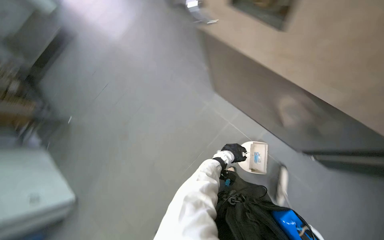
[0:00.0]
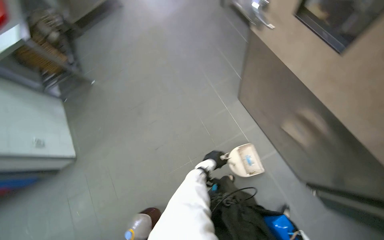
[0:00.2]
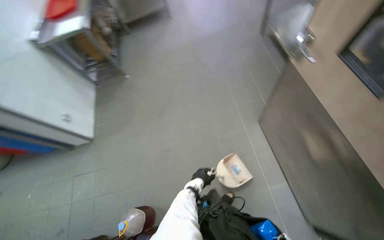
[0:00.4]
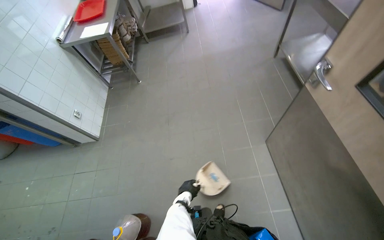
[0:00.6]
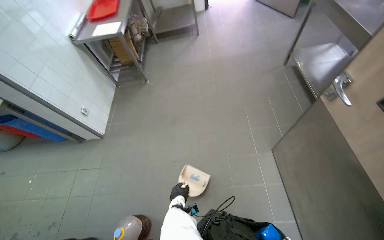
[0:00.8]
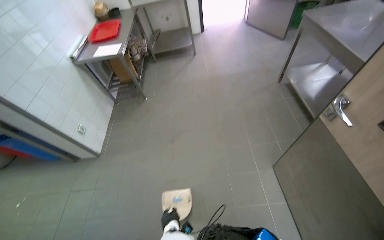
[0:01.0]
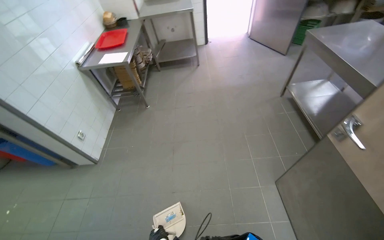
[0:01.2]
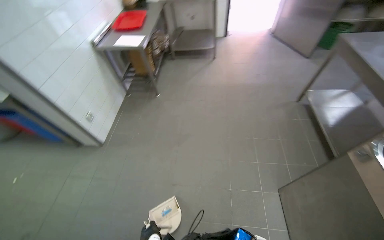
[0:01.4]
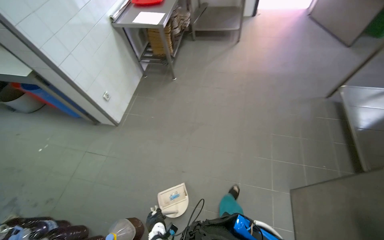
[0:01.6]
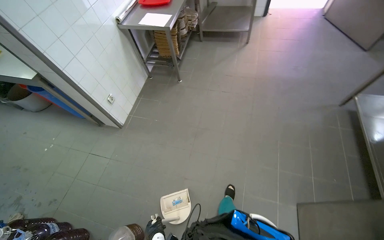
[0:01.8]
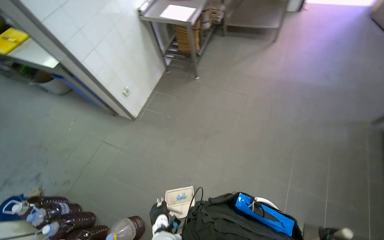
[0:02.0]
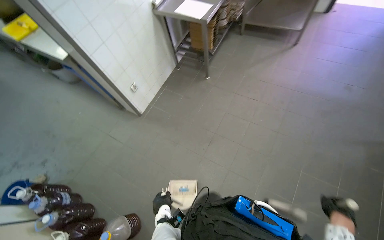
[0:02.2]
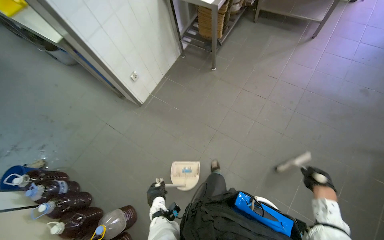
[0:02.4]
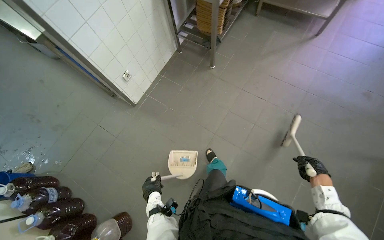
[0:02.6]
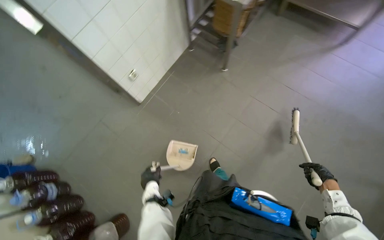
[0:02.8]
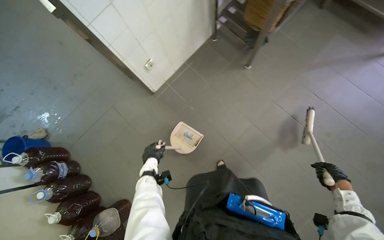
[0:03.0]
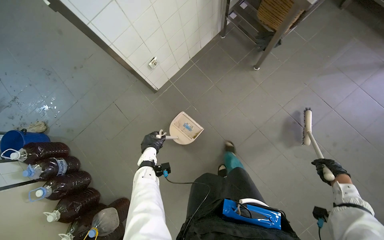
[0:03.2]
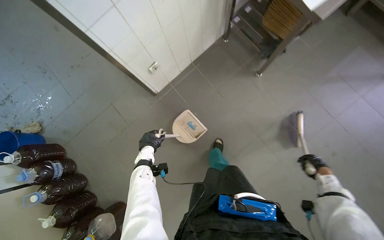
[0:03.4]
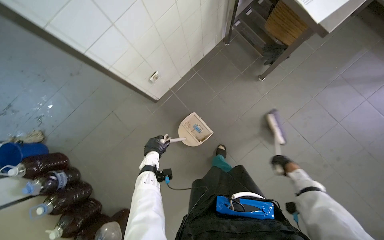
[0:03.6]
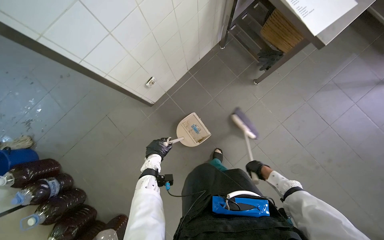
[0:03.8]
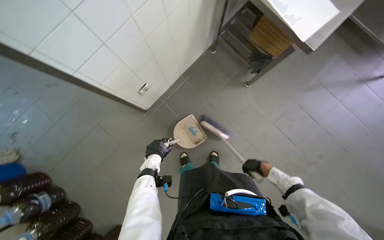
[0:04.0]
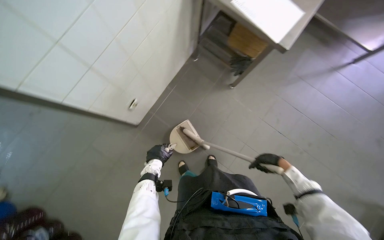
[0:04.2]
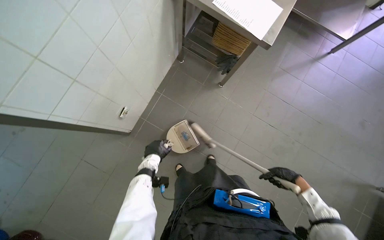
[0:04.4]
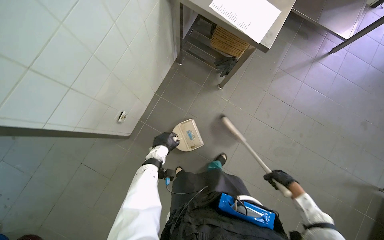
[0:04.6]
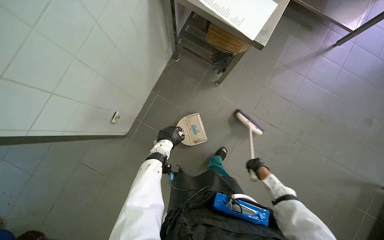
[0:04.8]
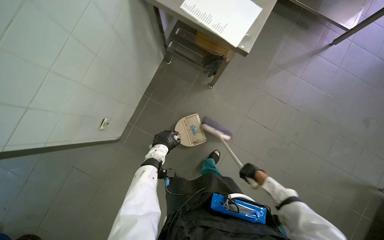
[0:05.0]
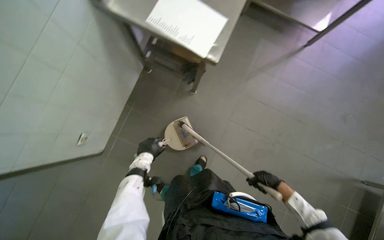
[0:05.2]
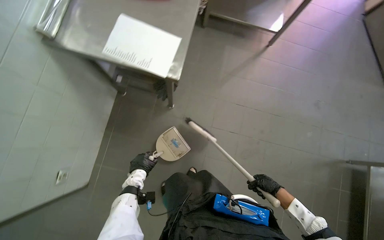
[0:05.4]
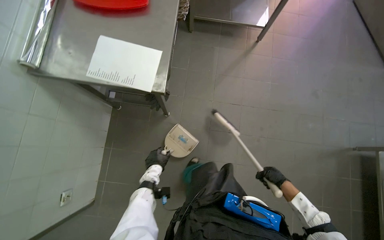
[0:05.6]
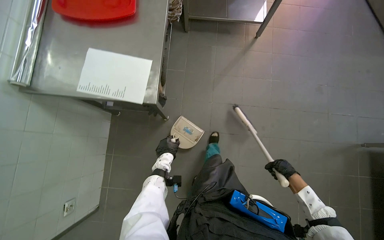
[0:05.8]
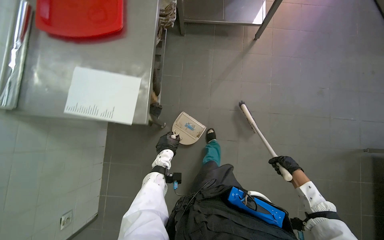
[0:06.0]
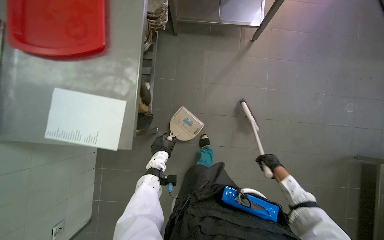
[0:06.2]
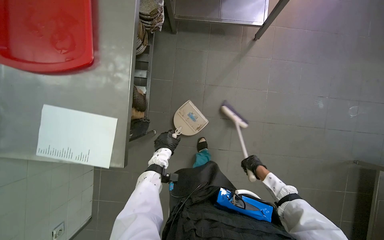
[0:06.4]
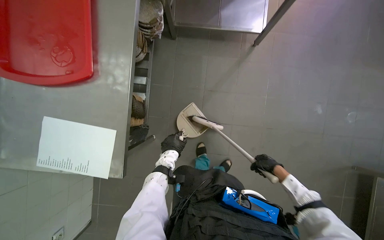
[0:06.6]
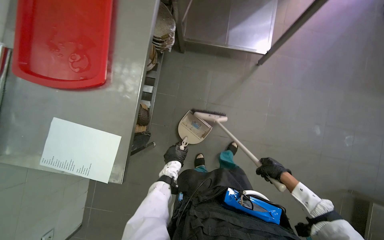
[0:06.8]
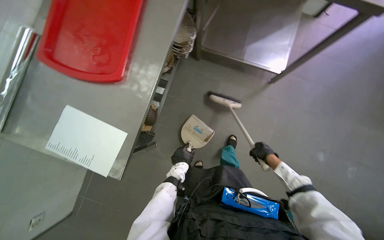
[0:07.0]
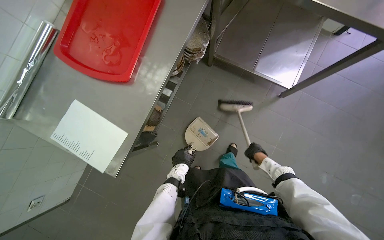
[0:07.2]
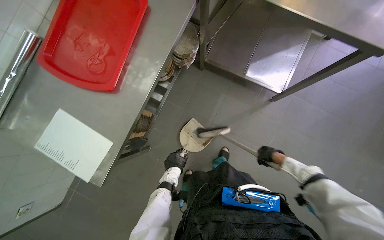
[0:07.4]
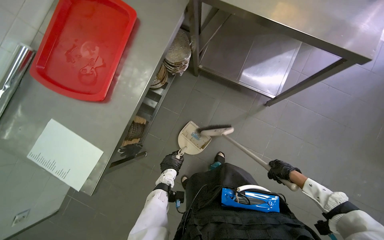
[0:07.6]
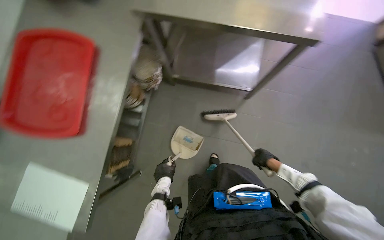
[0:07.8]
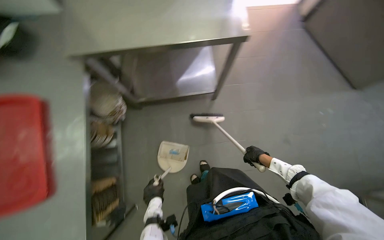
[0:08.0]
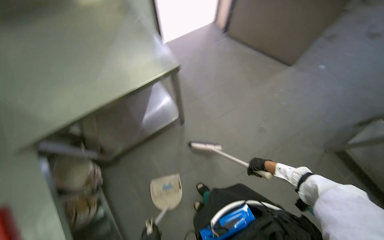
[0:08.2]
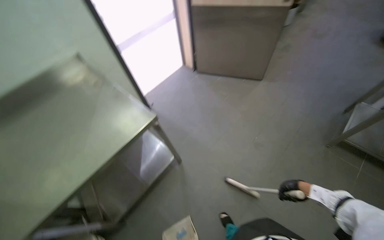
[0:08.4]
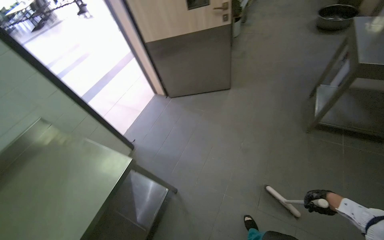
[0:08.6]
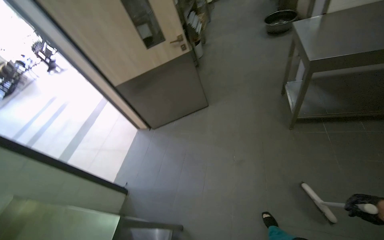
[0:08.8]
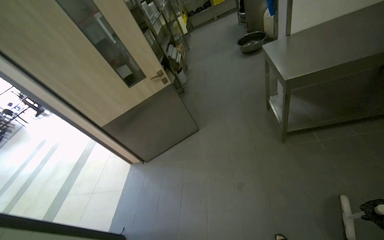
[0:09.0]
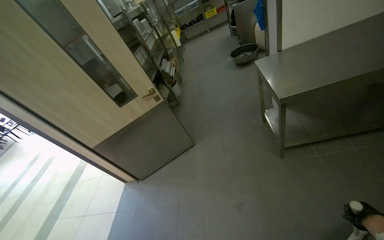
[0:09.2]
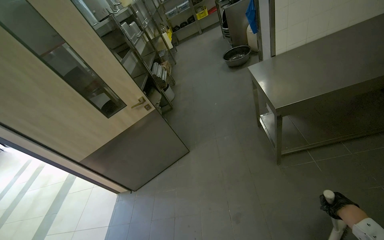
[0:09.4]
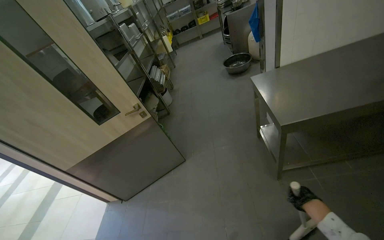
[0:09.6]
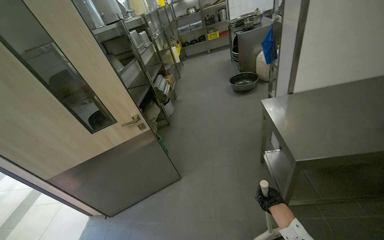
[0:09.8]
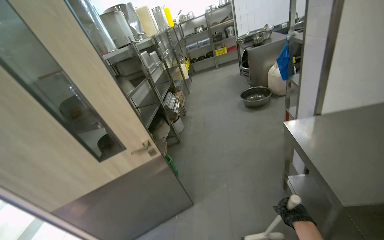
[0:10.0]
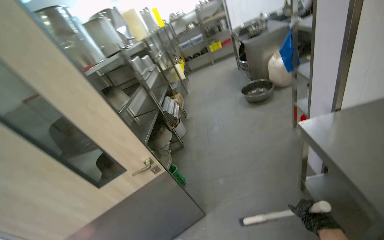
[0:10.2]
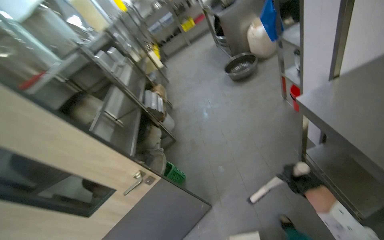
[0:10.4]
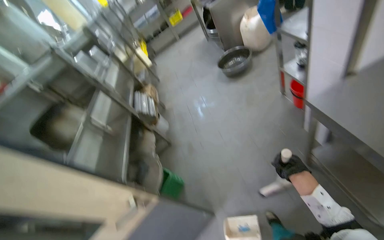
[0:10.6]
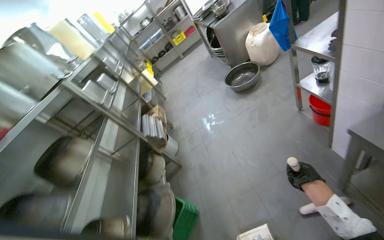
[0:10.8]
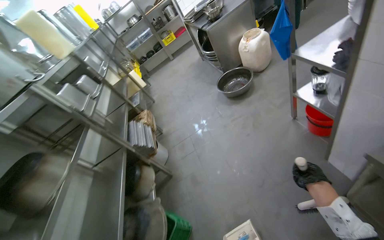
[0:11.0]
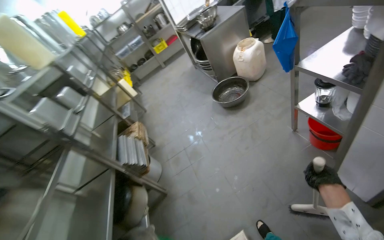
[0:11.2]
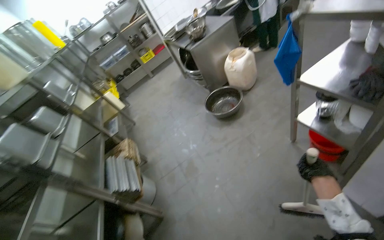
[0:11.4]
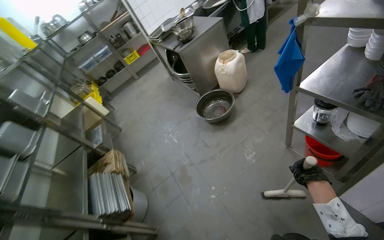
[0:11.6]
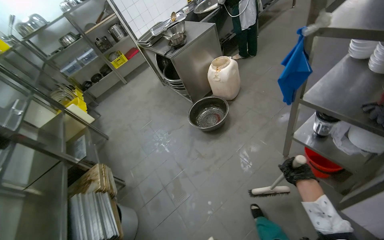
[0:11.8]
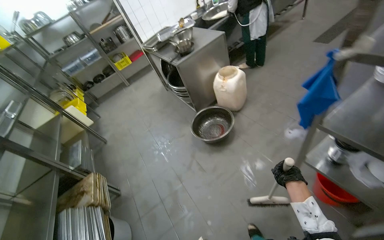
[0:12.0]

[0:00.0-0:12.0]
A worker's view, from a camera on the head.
Job: sweeping floor.
The whole recording: Sweeping kitchen floor. The worker sweeps the kitchen floor with a broom and collects debris with a dustpan.
0:00.0 to 0:01.6: The camera travels approximately 50 cm. The wearer looks approximately 45 degrees further to the left.
0:01.6 to 0:03.0: The wearer moves some 90 cm. The head rotates roughly 35 degrees to the left. The wearer looks approximately 25 degrees further downward.
0:03.0 to 0:04.4: The head travels about 40 cm. The wearer's head swings approximately 20 degrees to the right.
0:07.6 to 0:09.0: The head travels about 50 cm. The head rotates approximately 120 degrees to the right. The camera pitches upward, by approximately 45 degrees.
0:09.0 to 0:10.4: The camera travels some 90 cm.
0:10.4 to 0:12.0: The camera travels some 1 m. The head turns to the right by some 25 degrees.

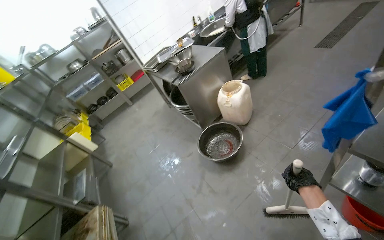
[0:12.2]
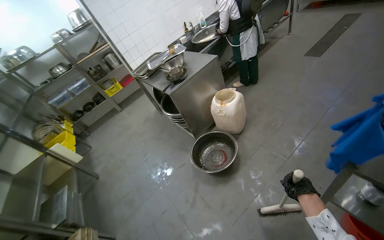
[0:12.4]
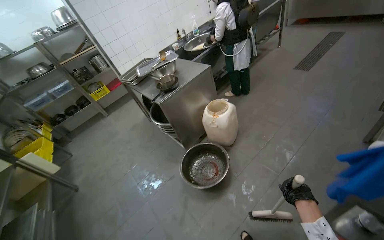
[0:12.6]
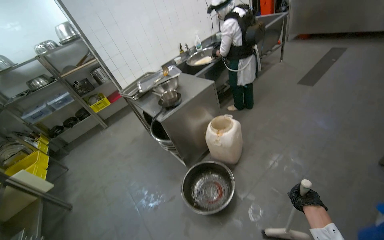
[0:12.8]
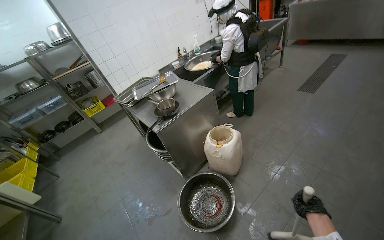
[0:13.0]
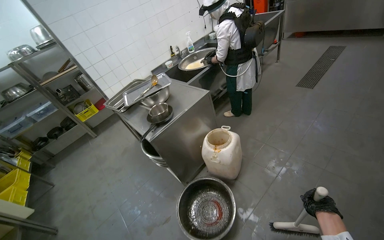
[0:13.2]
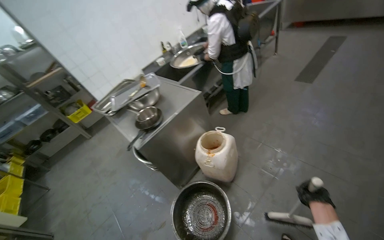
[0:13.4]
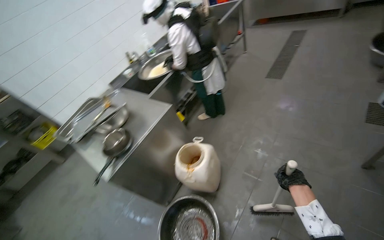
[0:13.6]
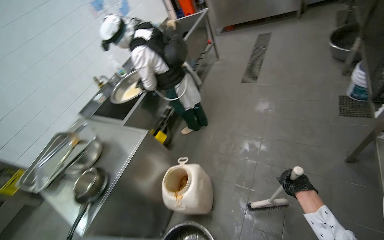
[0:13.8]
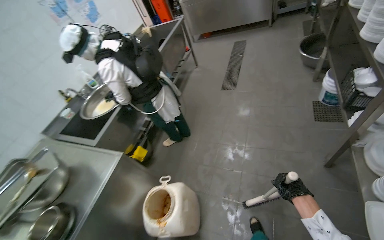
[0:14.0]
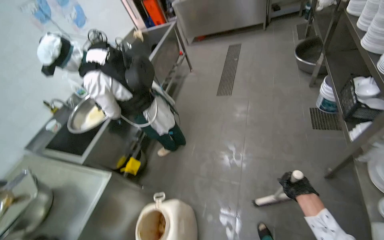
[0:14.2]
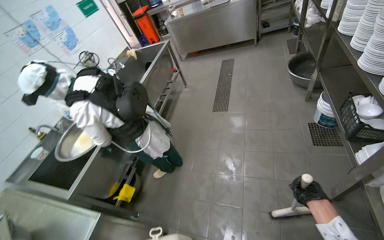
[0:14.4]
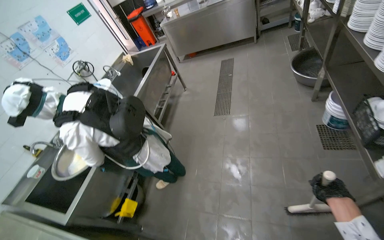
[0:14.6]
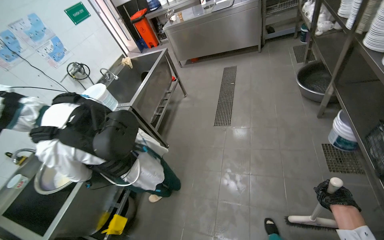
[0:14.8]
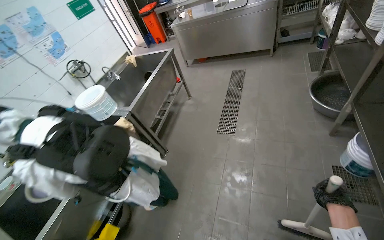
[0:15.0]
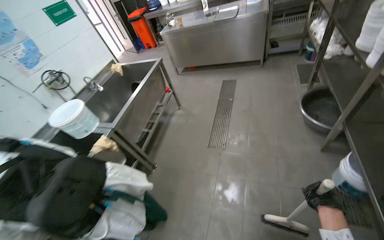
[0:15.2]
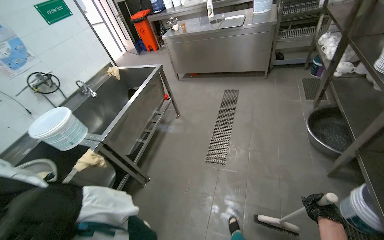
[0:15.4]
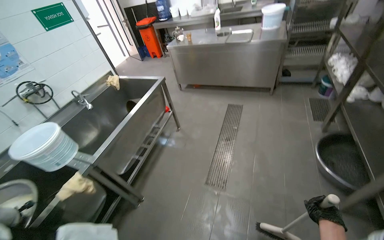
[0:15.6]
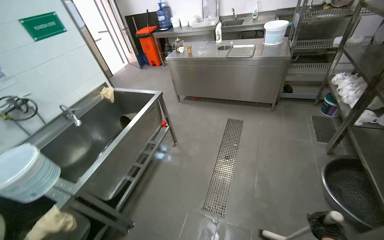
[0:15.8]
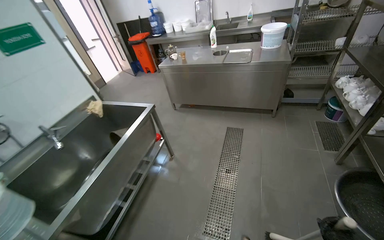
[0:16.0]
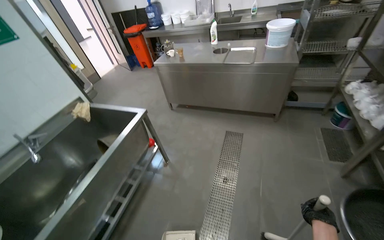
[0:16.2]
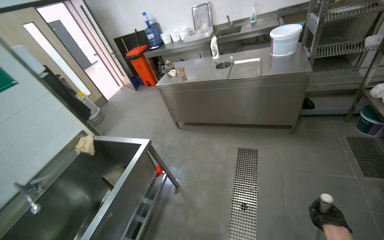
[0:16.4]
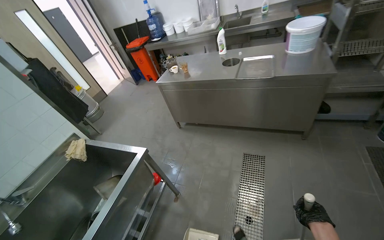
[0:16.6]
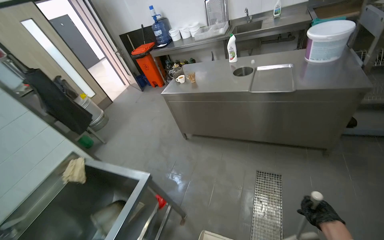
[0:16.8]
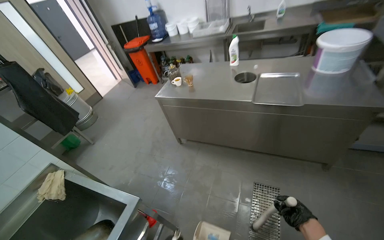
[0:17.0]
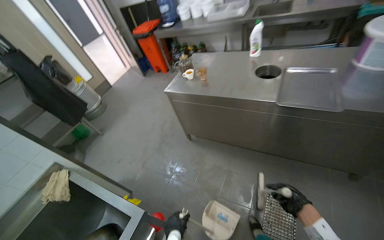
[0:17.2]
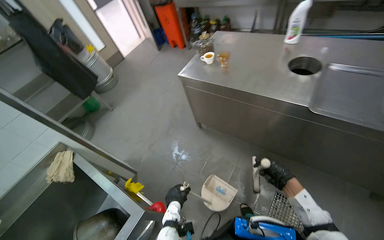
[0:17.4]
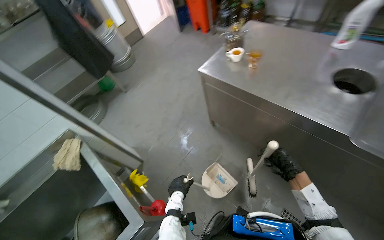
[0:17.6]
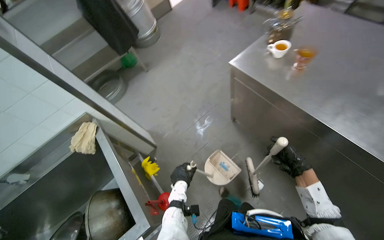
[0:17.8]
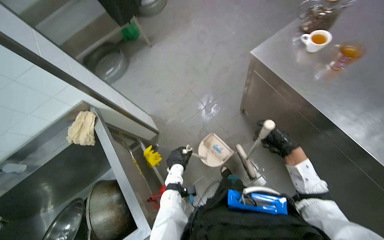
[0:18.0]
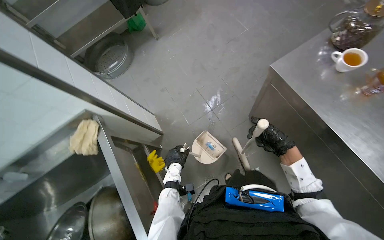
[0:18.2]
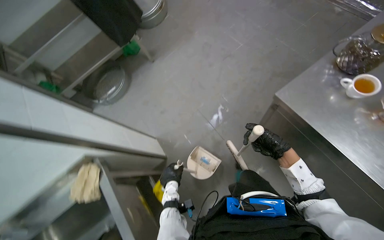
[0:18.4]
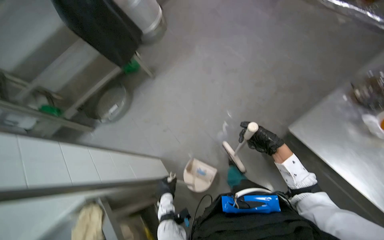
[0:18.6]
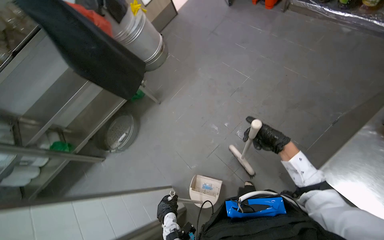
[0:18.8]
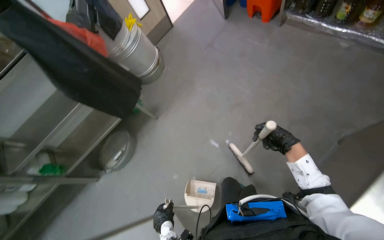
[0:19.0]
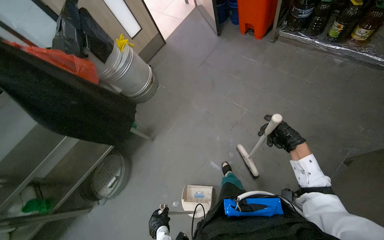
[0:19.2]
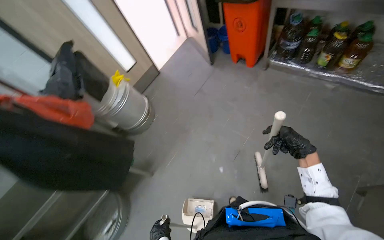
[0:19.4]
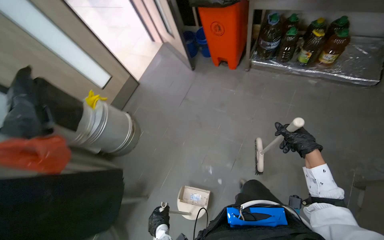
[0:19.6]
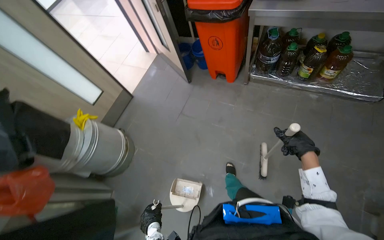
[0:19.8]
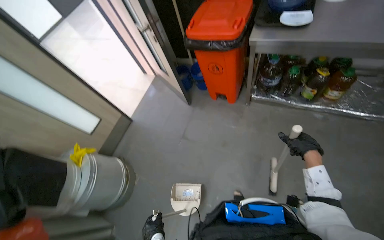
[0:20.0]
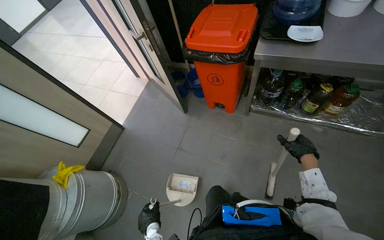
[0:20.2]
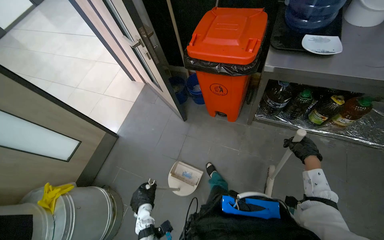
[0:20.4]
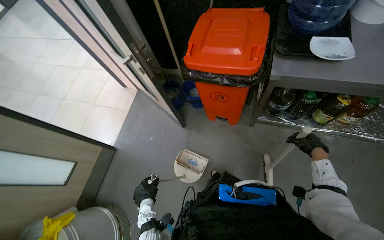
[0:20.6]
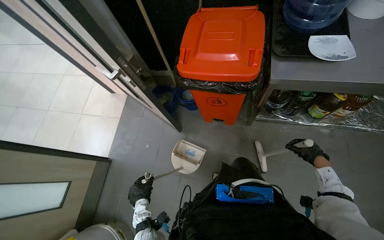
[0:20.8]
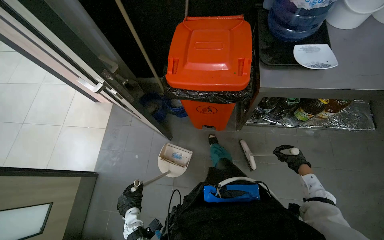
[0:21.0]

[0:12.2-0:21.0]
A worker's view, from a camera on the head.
Job: sweeping floor.
The whole recording: Sweeping kitchen floor. The worker sweeps the kitchen floor with a broom and collects debris with a dustpan.
0:12.2 to 0:13.6: The head travels about 90 cm. The view pans to the right by roughly 20 degrees.
0:13.6 to 0:15.2: The head travels about 1 m. The wearer looks approximately 20 degrees further to the right.
0:15.2 to 0:16.6: The camera is carried some 1.5 m.
0:16.6 to 0:18.0: The camera is carried some 1 m. The wearer looks approximately 35 degrees further to the left. The wearer looks about 35 degrees further downward.
0:18.0 to 0:19.6: The wearer moves some 1.5 m. The view tips upward by about 15 degrees. The scene rotates counterclockwise by approximately 25 degrees.
0:19.6 to 0:21.0: The wearer moves some 1 m. The wearer's head swings roughly 25 degrees to the right.
